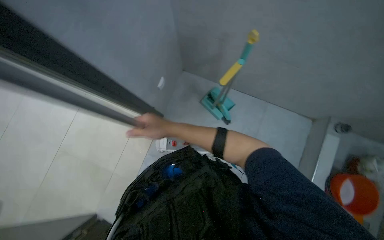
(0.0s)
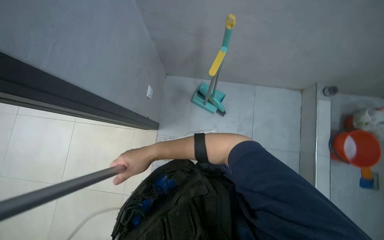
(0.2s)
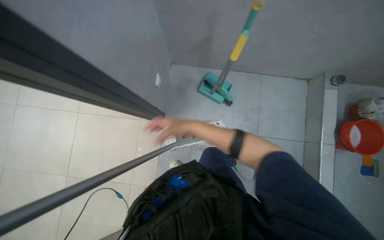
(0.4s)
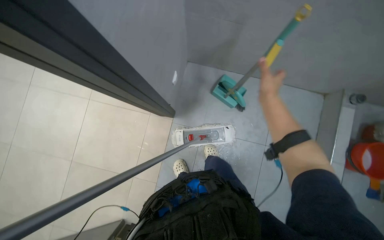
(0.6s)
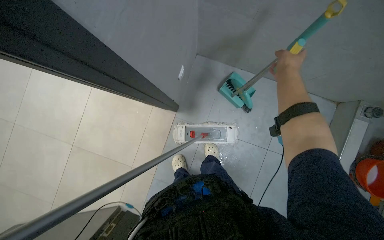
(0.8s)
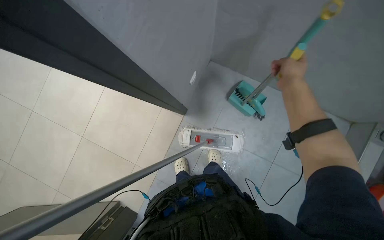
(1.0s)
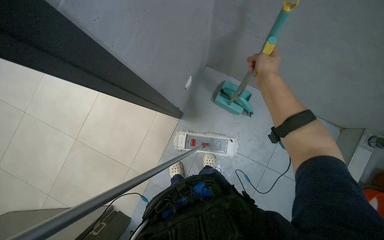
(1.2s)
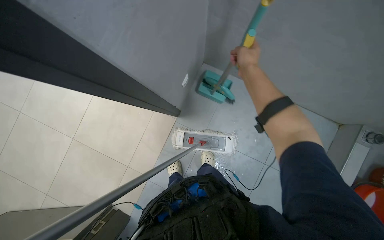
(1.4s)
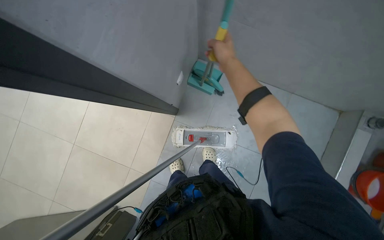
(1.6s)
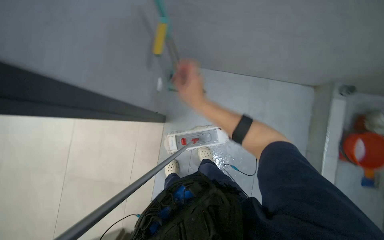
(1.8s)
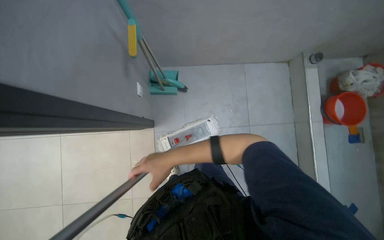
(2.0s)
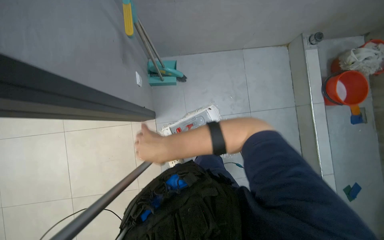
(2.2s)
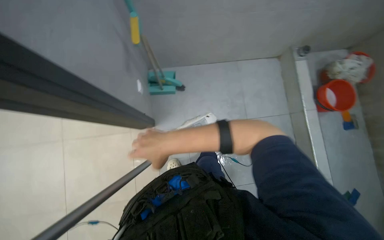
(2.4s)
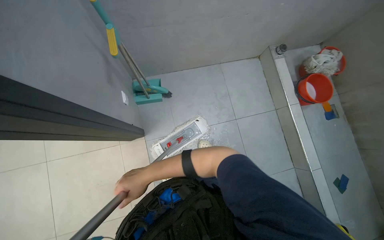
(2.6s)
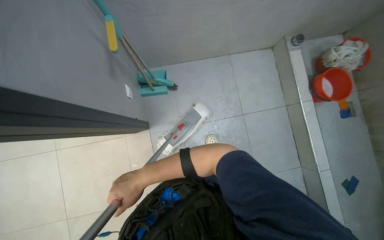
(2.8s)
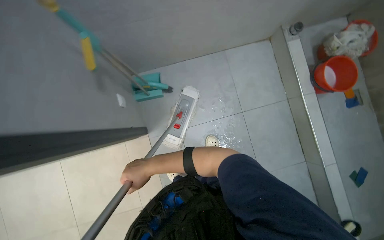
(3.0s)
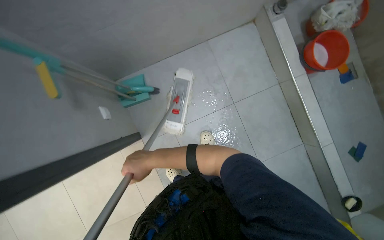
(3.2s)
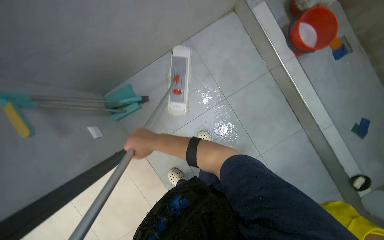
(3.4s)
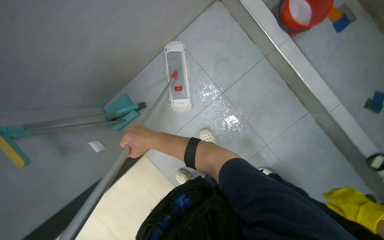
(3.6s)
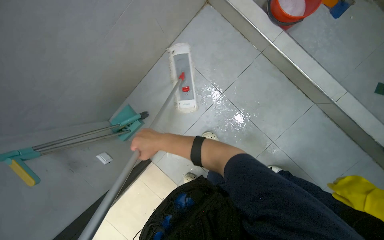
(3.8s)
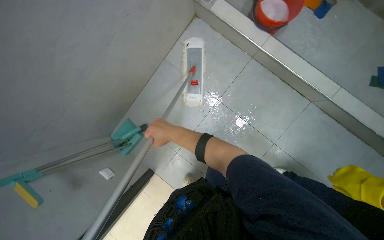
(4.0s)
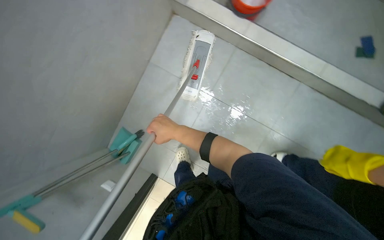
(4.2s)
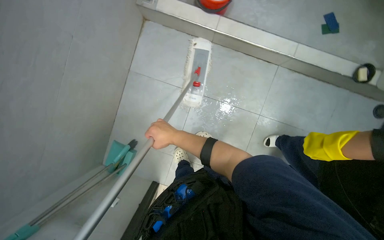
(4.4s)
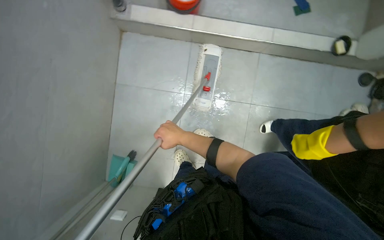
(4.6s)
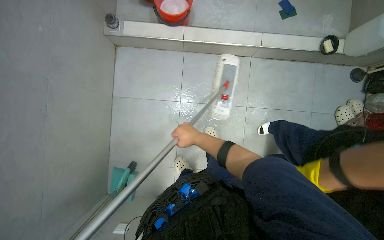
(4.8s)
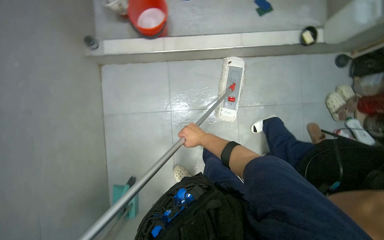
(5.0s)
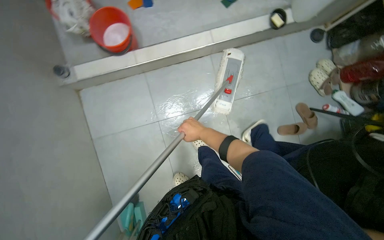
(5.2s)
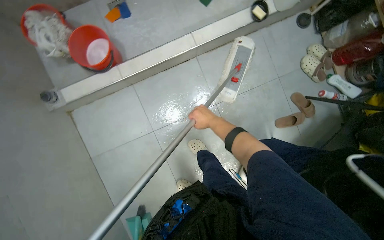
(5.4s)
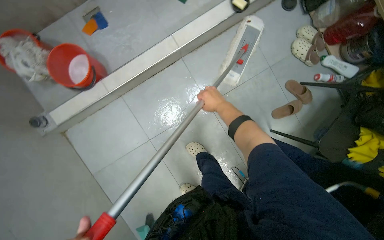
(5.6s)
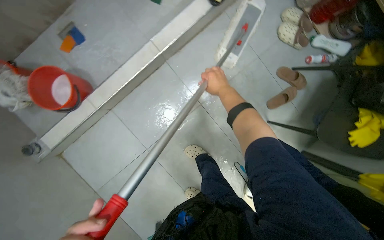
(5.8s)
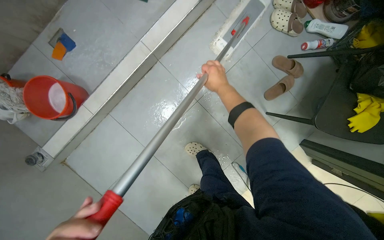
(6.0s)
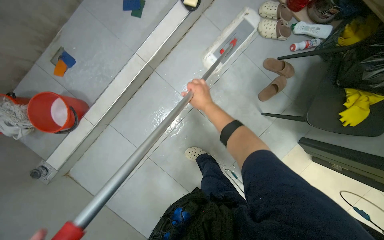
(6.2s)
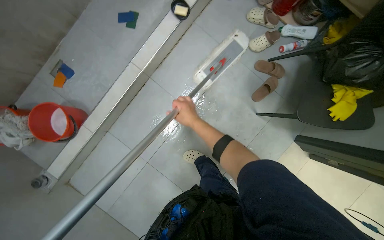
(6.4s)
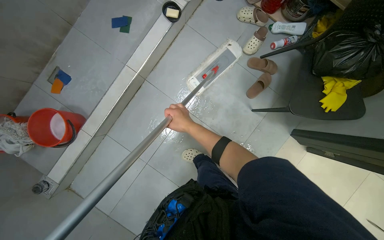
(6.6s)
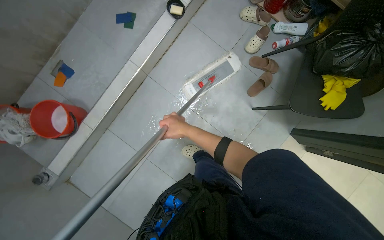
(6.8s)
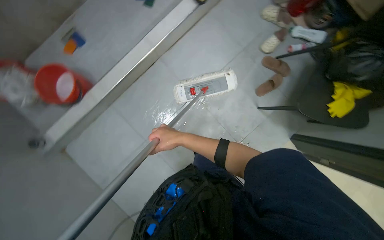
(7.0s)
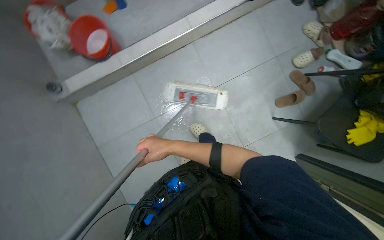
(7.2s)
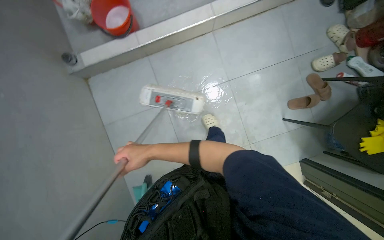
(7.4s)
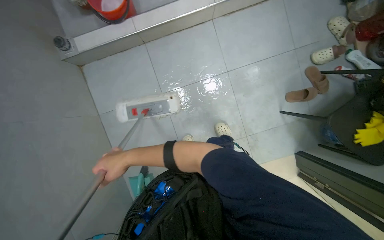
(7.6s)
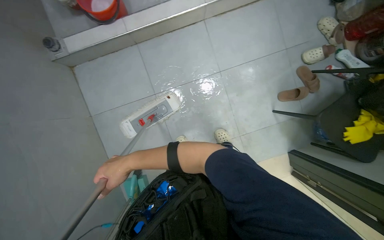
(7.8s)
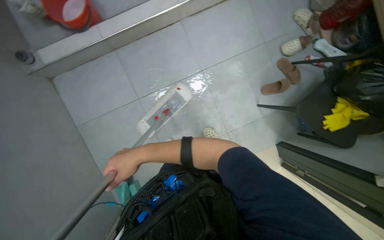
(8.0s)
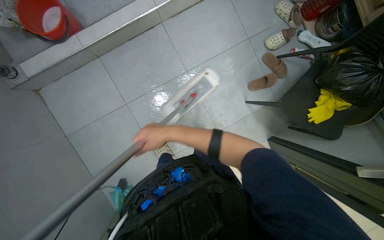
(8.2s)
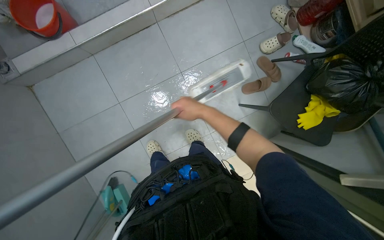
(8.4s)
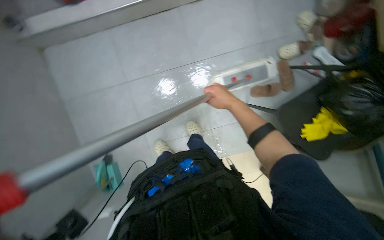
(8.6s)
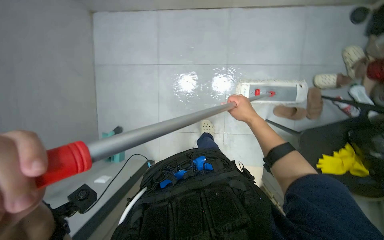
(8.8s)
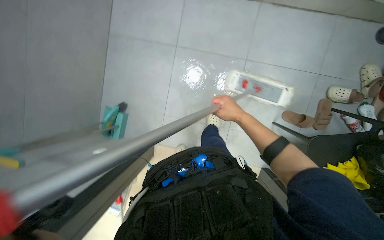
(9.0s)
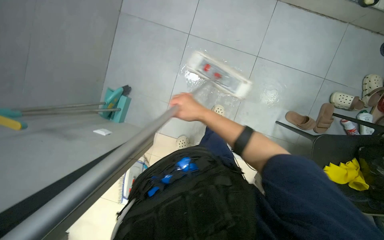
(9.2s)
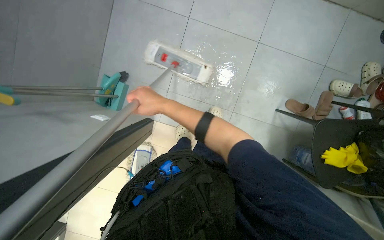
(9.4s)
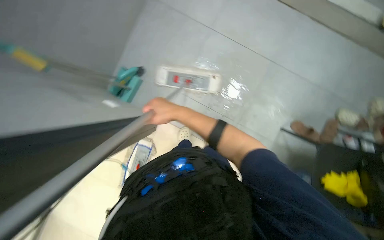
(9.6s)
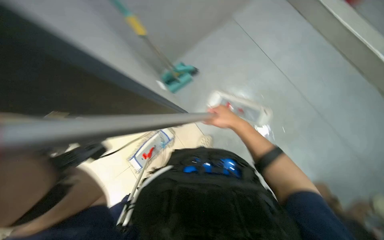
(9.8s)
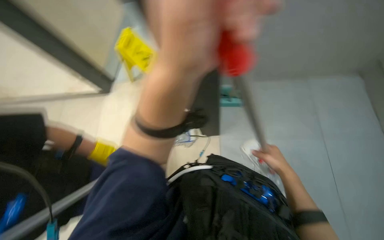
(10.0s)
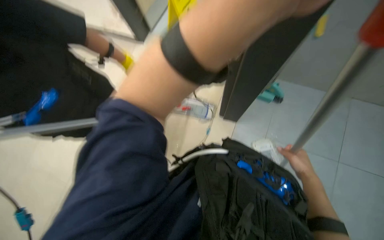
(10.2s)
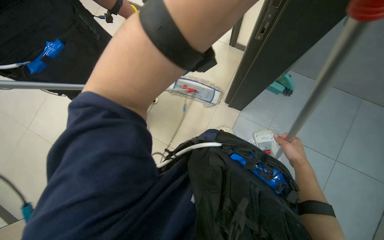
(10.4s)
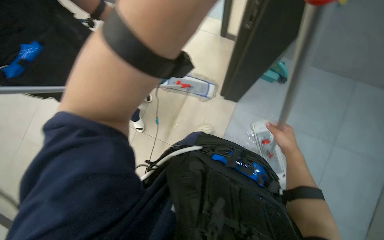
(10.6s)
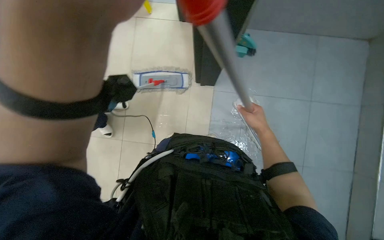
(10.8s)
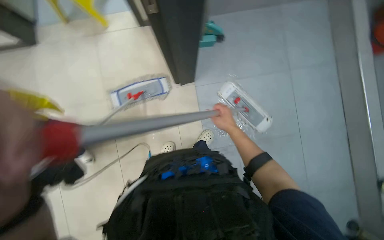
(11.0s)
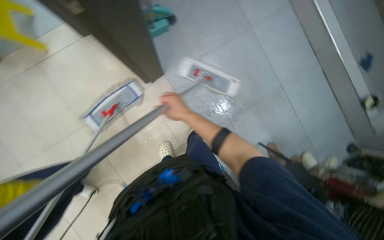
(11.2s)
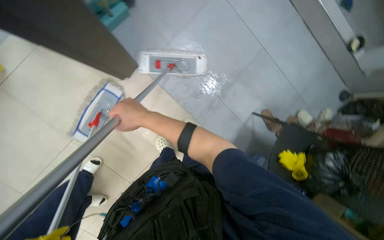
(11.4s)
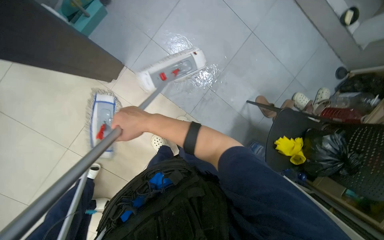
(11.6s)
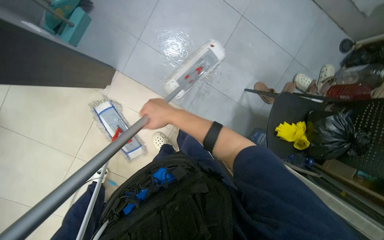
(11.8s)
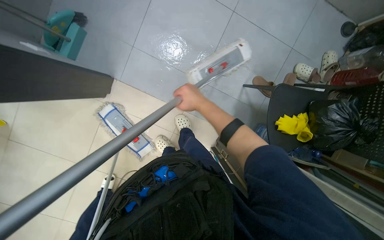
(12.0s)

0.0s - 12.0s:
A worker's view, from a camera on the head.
Job: mopping floor.
The whole recording: Mopping the floor. The worker mops the tiled floor with a flat mop.
1.6s - 3.0s: The scene turns some 35 degrees counterclockwise in the picture.
3.0s - 4.4s: Everything in view rotates approximately 55 degrees counterclockwise.
4.4s - 6.0s: The camera is carried about 60 cm. The scene turns some 65 degrees counterclockwise in the picture.
6.0s - 7.6s: The head travels roughly 40 cm. The scene turns approximately 25 degrees clockwise in the picture.
7.6s - 9.0s: The scene rotates clockwise by roughly 30 degrees.
9.0s - 10.4s: The camera travels about 50 cm. The wearer's head swings approximately 75 degrees to the left.
10.4s - 12.0s: The camera travels about 50 cm. The view tips downward by about 25 degrees. The scene turns approximately 90 degrees counterclockwise in the picture.

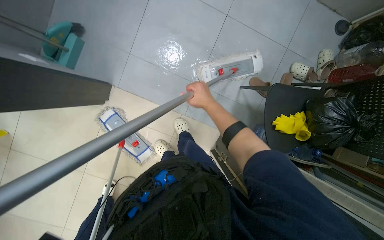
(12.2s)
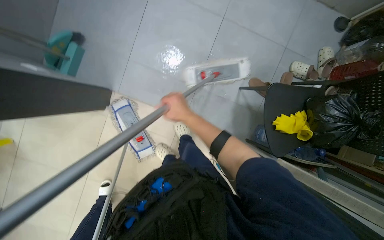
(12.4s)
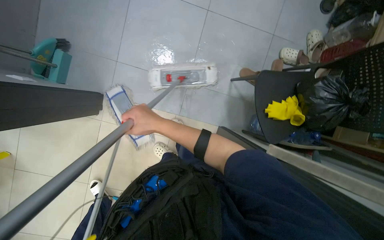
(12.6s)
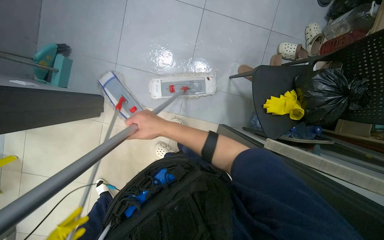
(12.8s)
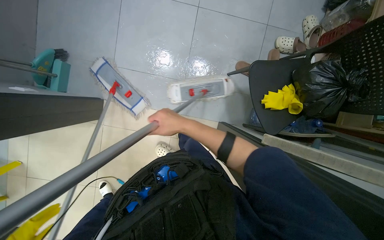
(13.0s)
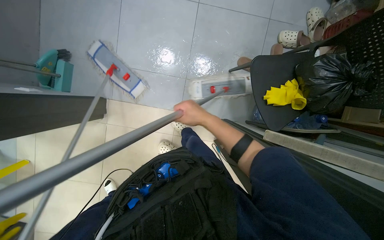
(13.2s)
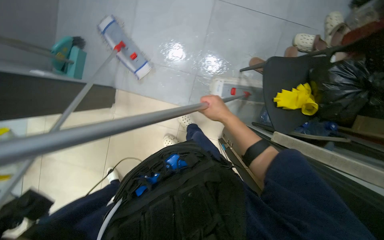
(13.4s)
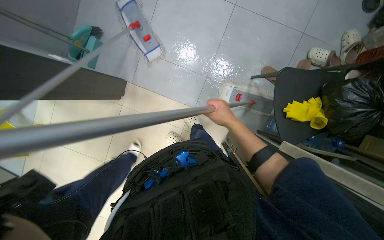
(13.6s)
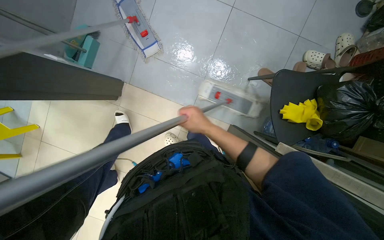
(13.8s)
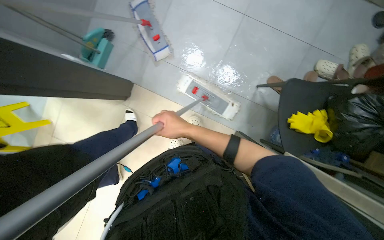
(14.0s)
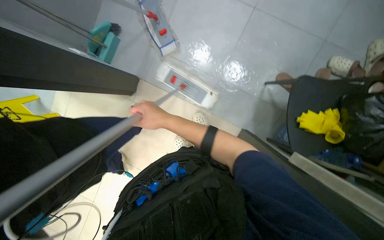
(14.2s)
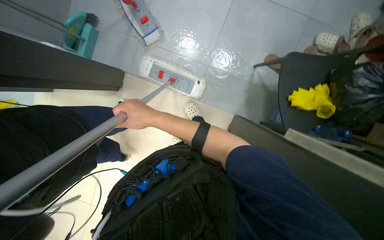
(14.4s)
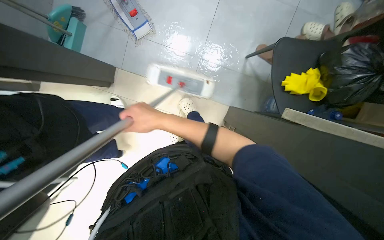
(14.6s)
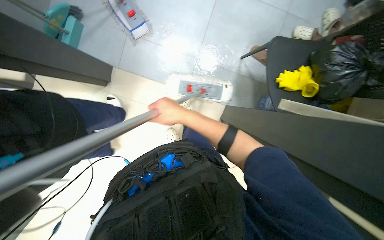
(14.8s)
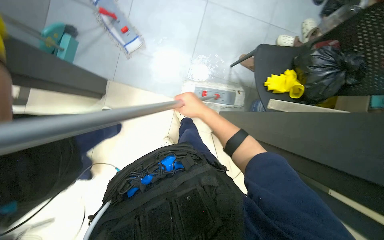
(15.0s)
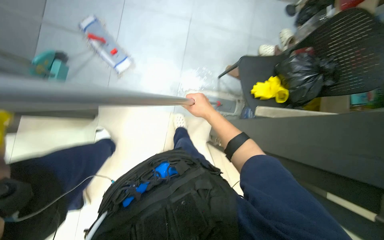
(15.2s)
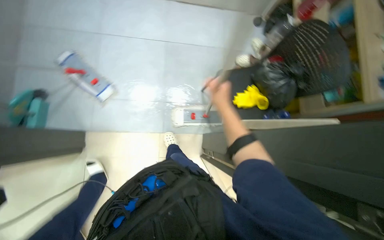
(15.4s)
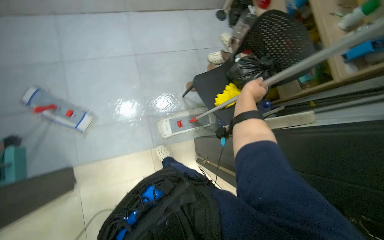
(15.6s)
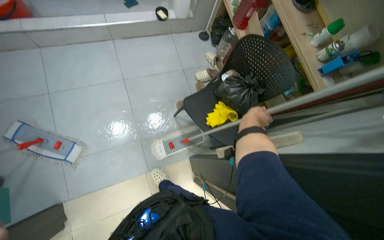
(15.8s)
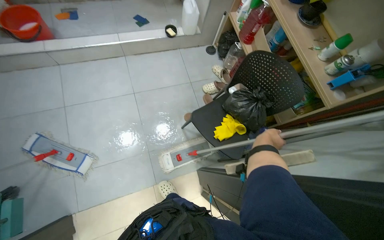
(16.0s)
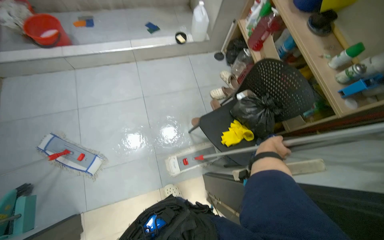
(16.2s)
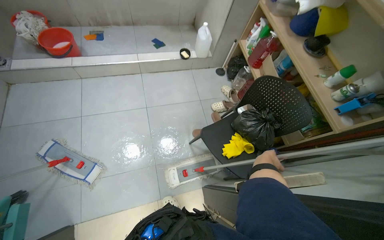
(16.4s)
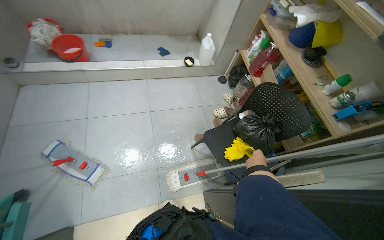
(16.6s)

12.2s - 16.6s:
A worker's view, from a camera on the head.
Job: mopping floor.
The whole recording: Mopping the floor. The worker mops the tiled floor with a flat mop.
12.2s - 13.6s: The right hand is displaced down the picture by roughly 10 cm, and goes to the left and returns, some 10 cm each way.
13.6s - 15.2s: The right hand goes to the left and returns, approximately 25 cm each way.
15.2s - 16.6s: The view tips upward by roughly 30 degrees.

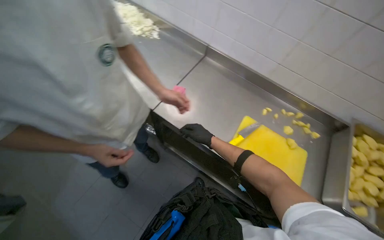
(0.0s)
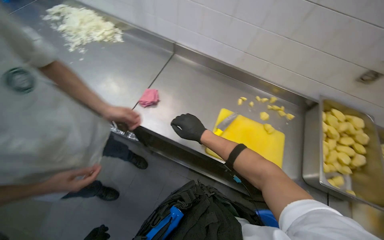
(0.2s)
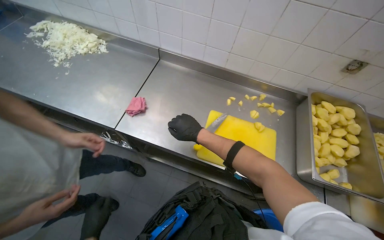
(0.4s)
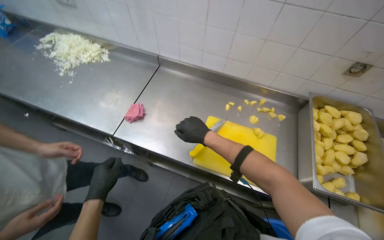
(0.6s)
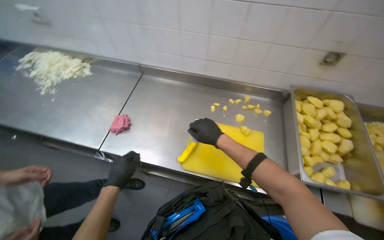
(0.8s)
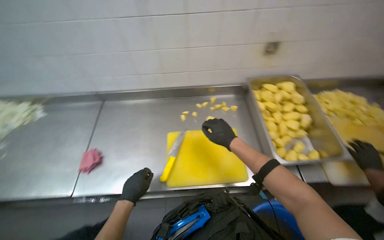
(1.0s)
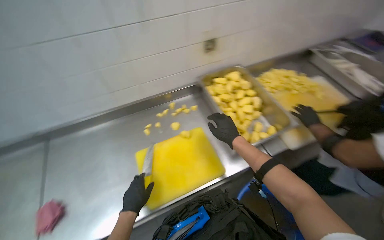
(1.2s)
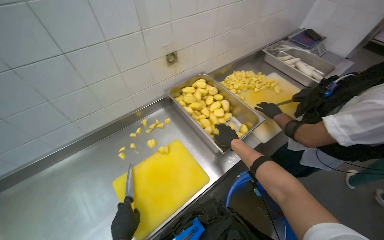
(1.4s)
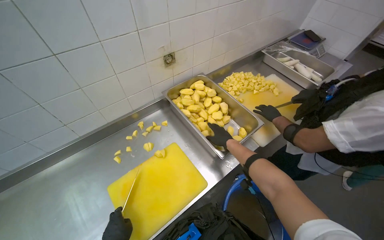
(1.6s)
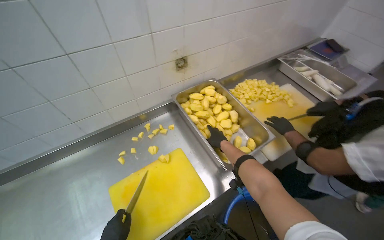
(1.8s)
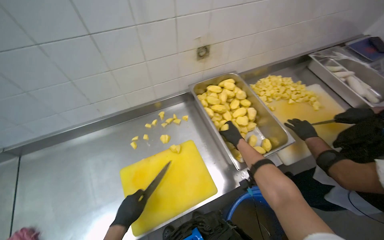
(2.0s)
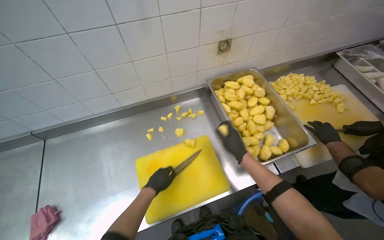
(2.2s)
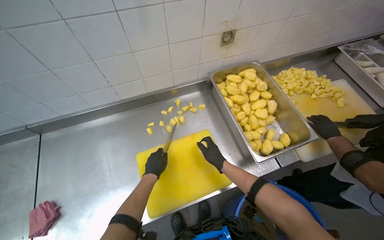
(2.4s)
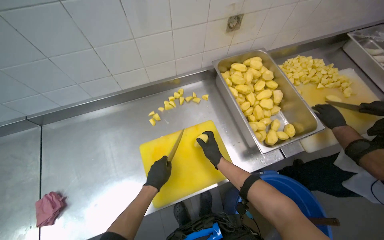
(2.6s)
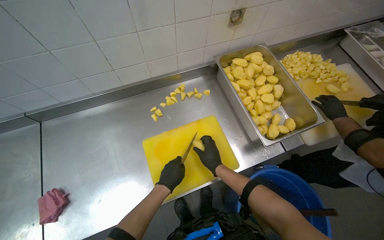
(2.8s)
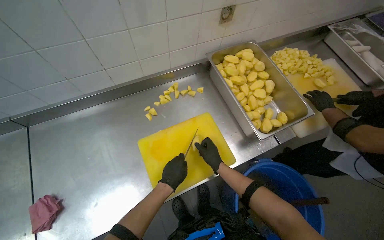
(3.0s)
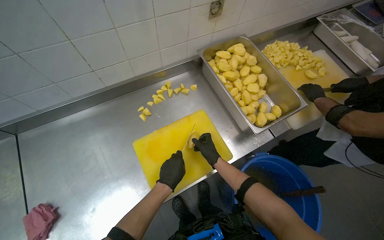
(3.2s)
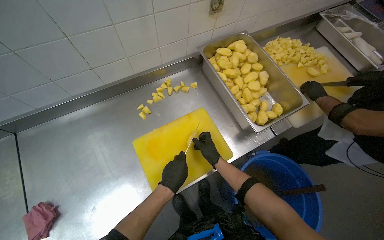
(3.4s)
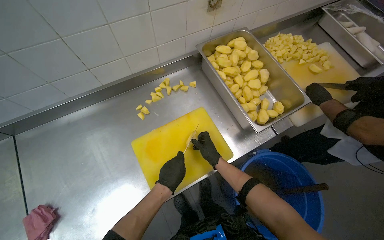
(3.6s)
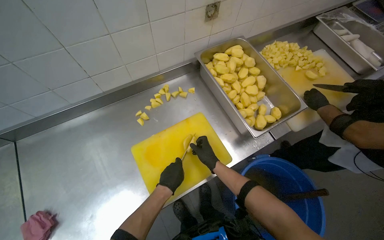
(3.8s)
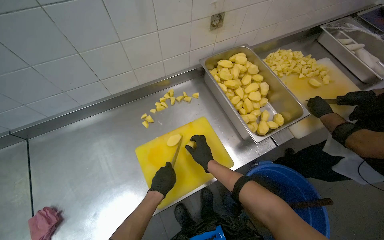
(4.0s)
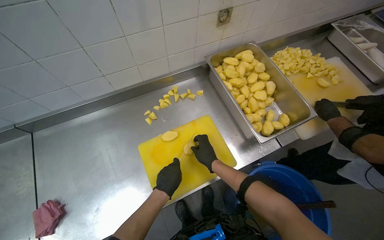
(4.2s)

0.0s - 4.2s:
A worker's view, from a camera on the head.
Job: preparing food.
The whole recording: Cutting potatoes into pieces. The worker cuts peeled potatoes into small pieces on a yellow cutting board.
0.0s - 1.4s: The camera is carried approximately 40 cm. The wearer's head swings roughly 70 degrees to the right.
1.4s - 2.8s: The view tilts about 10 degrees downward. The right hand swings nearer and farther, roughly 15 cm each way, with 2 reversals.
2.8s - 4.2s: The hands work in one place, with small movements.
